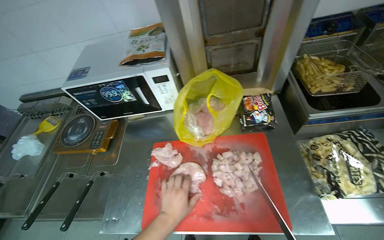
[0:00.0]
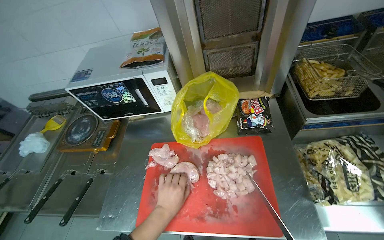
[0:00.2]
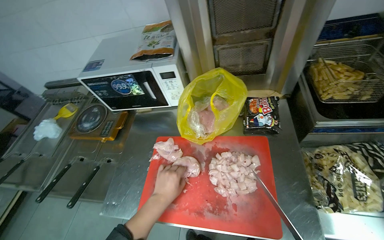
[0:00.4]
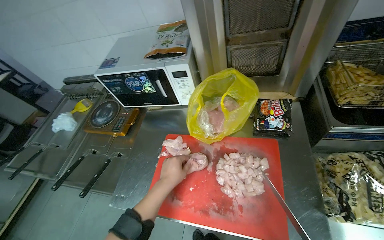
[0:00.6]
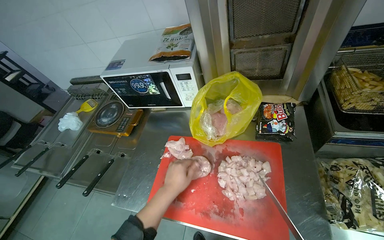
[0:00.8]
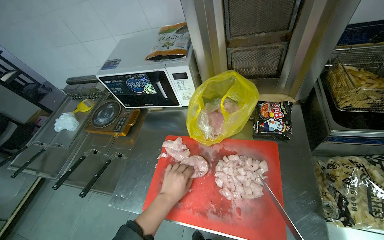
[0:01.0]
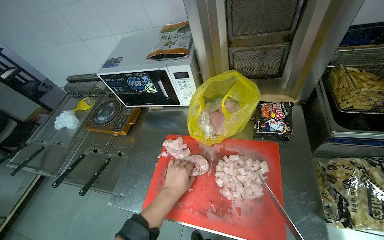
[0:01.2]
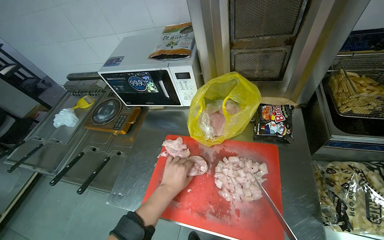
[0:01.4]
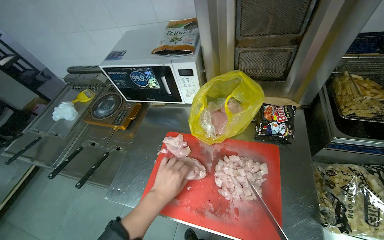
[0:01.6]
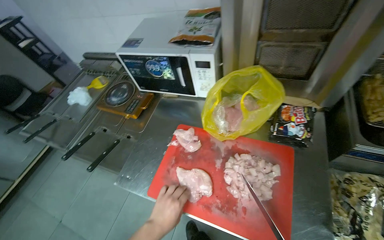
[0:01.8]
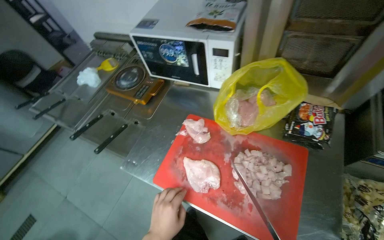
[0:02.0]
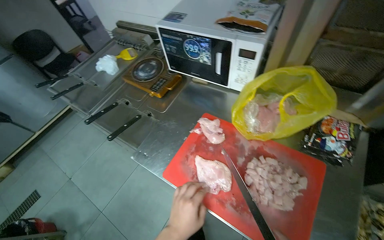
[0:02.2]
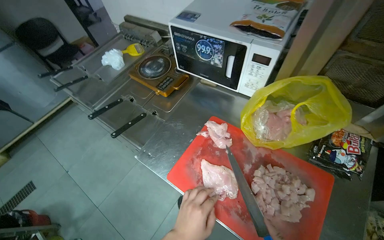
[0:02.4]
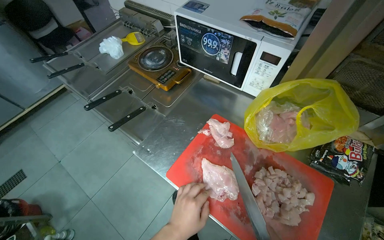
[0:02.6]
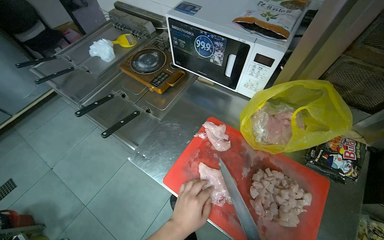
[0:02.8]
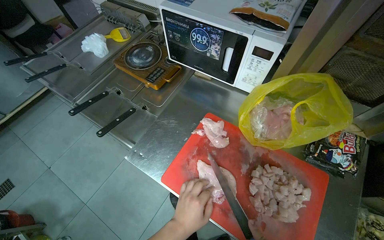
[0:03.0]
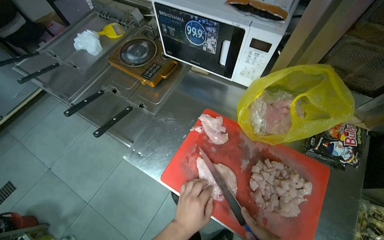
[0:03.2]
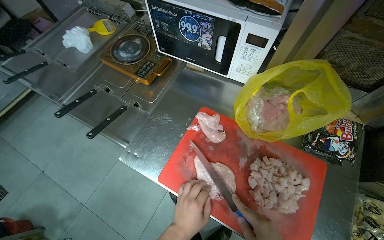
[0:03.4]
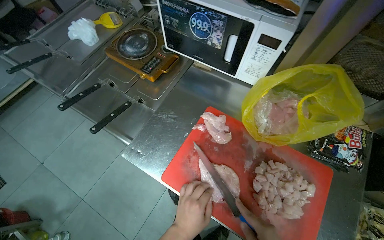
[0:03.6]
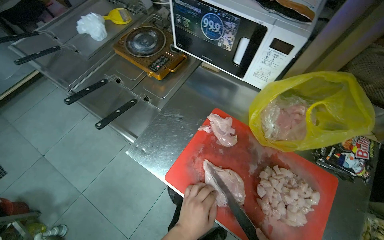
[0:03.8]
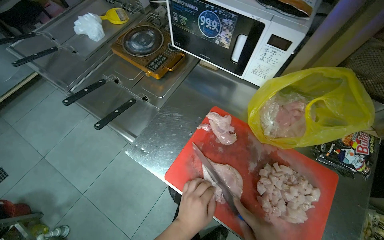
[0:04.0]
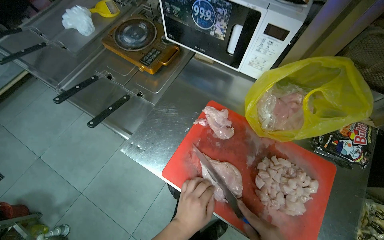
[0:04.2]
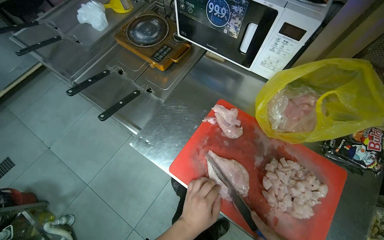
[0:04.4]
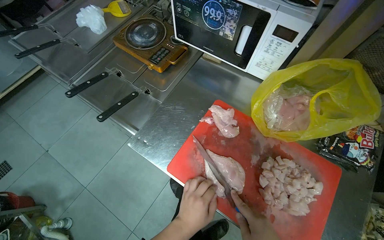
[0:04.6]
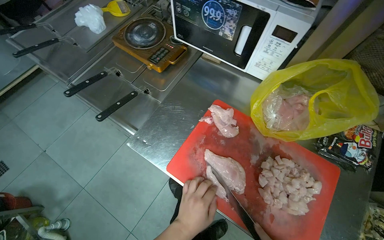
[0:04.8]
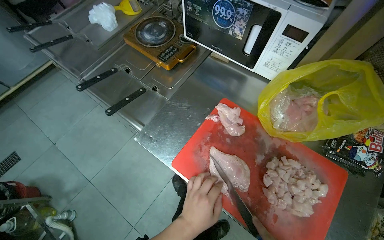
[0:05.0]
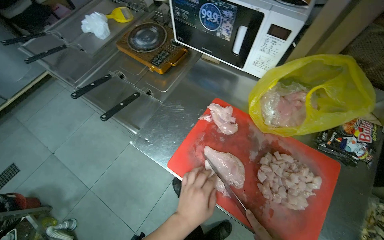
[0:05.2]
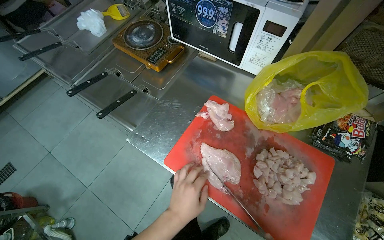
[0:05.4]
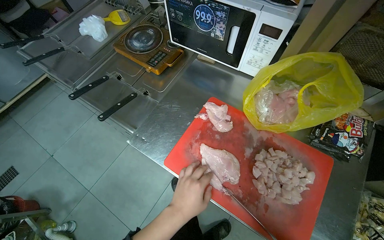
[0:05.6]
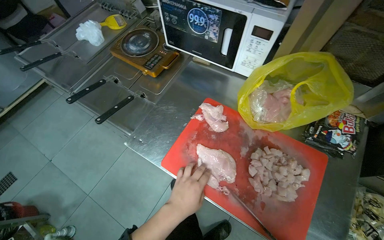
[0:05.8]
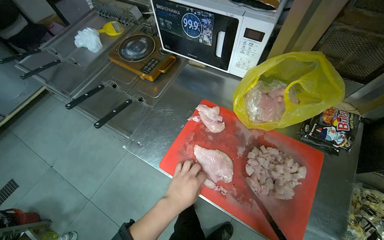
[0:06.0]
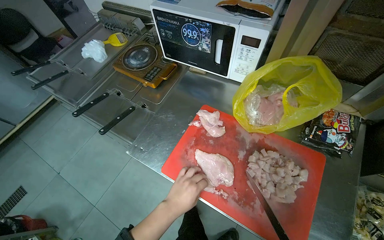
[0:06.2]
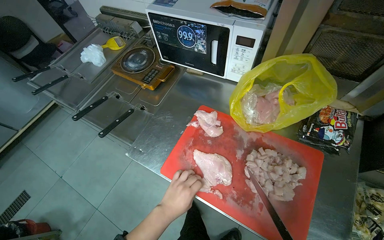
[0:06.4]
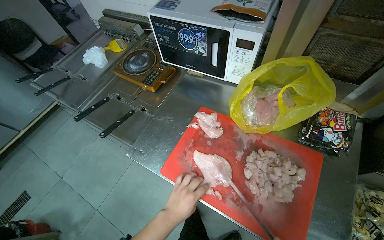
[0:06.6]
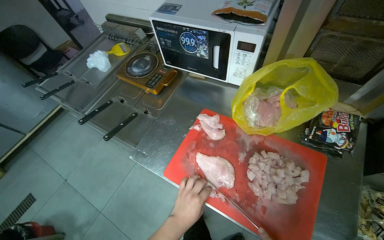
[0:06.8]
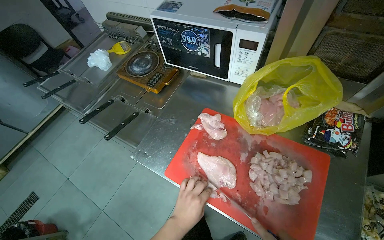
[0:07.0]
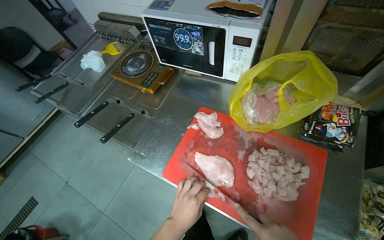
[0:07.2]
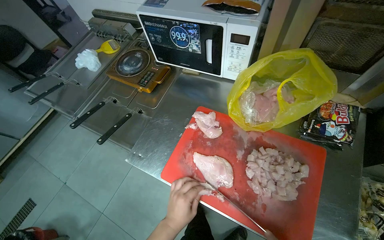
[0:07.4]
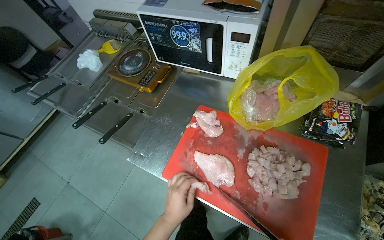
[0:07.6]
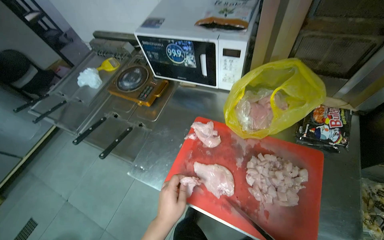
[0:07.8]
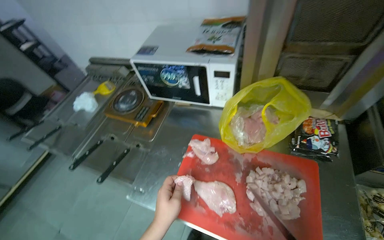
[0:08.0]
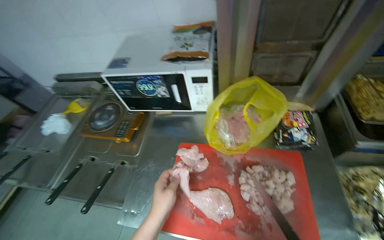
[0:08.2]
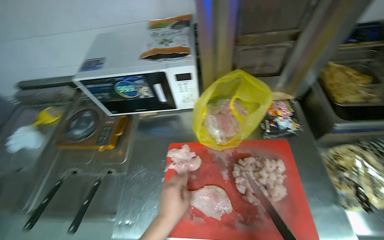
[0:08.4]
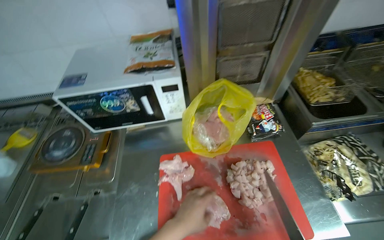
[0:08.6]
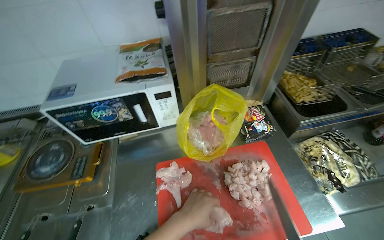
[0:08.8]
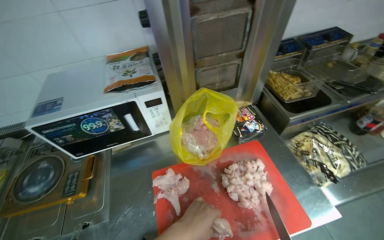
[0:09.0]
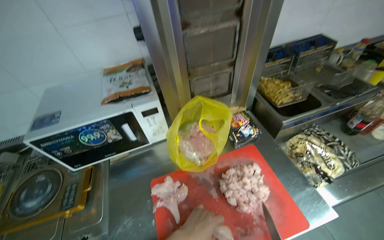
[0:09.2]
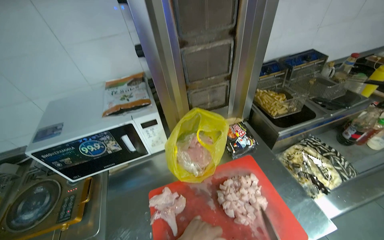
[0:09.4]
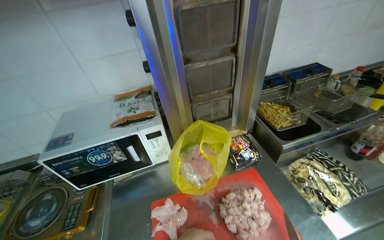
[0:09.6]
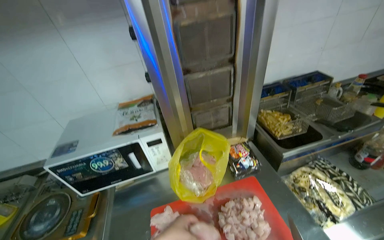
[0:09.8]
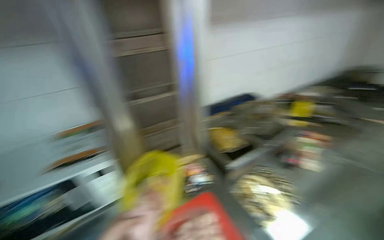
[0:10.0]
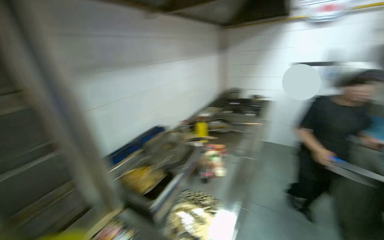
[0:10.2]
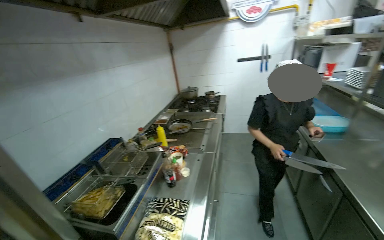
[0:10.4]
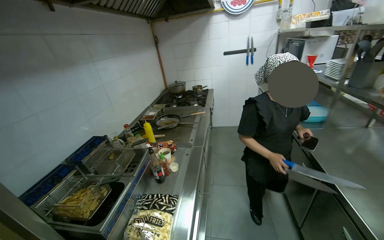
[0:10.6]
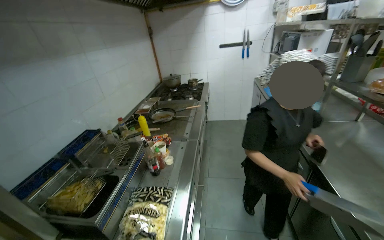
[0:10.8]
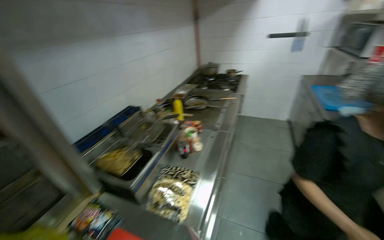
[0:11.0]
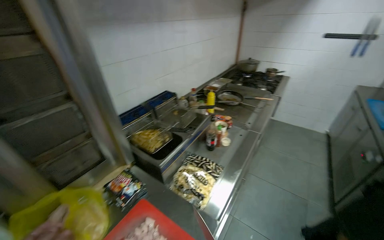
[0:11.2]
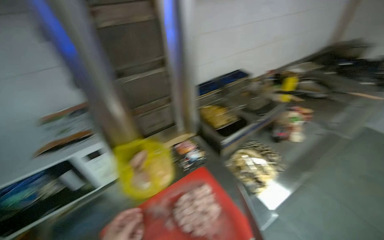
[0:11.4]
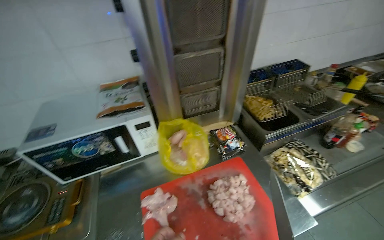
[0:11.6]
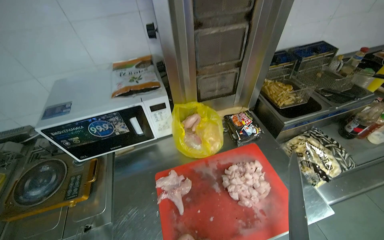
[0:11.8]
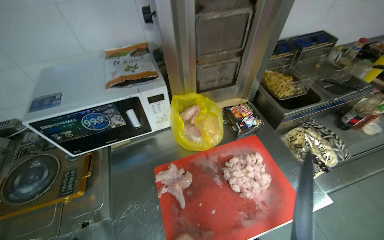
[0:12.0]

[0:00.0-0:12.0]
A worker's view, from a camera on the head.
Job: preparing food.
The whole recording: Cutting chicken on cutting board. The worker removes chicken from a bag and cuts it into pieces on a red cutting board.
0:01.6 to 0:03.0: The left hand moves down the picture, about 15 cm.
0:07.6 to 0:09.0: The head rotates about 40 degrees to the right. The view tilts about 15 degrees upward.
0:09.0 to 0:10.4: The wearer looks about 65 degrees further to the right. The view tips upward by about 25 degrees.
0:10.4 to 0:12.0: The head rotates some 60 degrees to the left. The view tilts about 30 degrees downward.

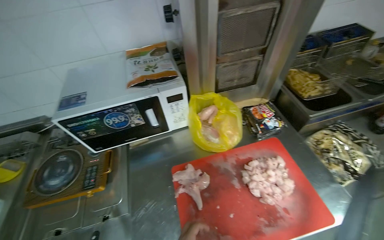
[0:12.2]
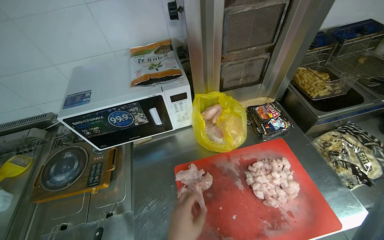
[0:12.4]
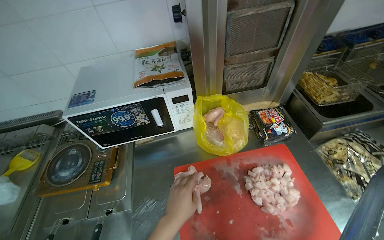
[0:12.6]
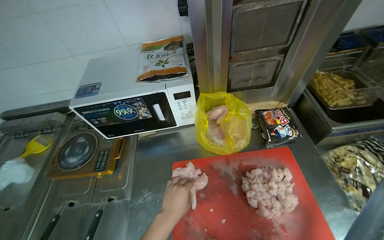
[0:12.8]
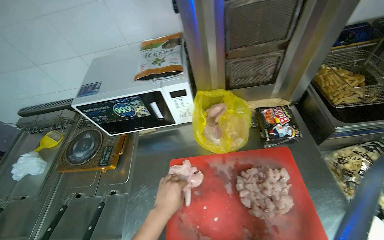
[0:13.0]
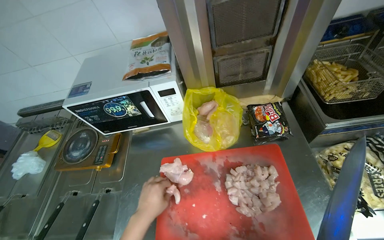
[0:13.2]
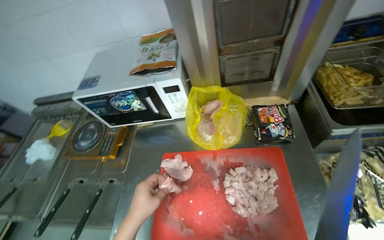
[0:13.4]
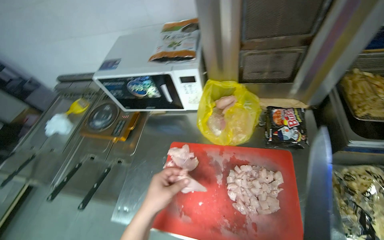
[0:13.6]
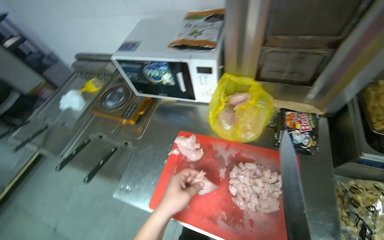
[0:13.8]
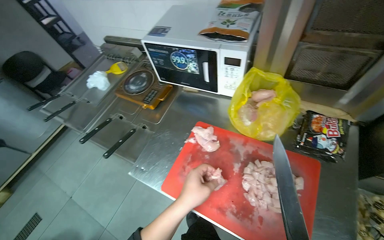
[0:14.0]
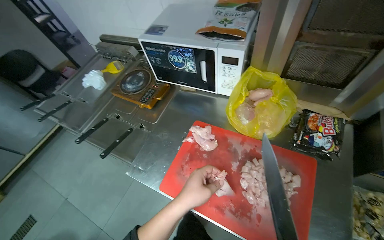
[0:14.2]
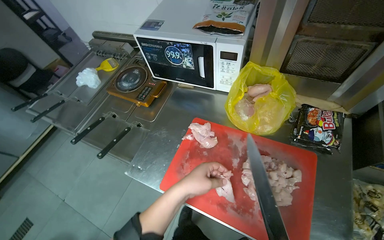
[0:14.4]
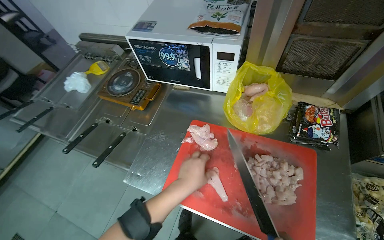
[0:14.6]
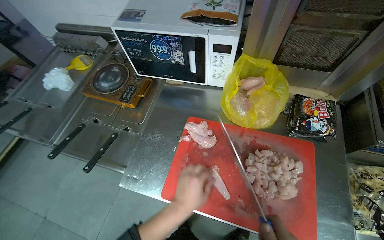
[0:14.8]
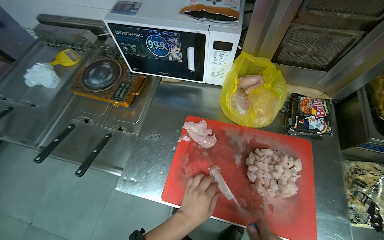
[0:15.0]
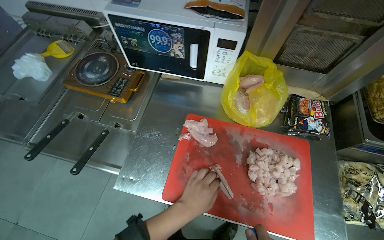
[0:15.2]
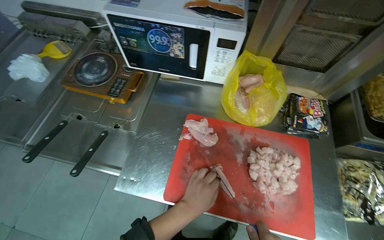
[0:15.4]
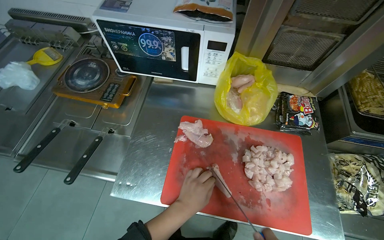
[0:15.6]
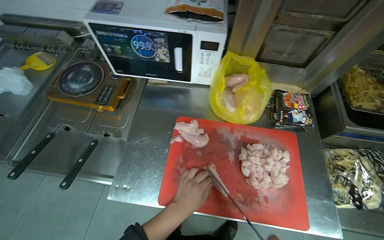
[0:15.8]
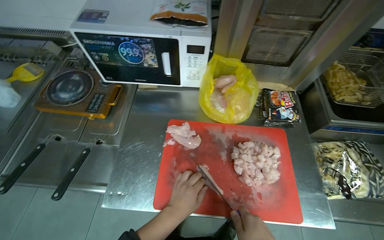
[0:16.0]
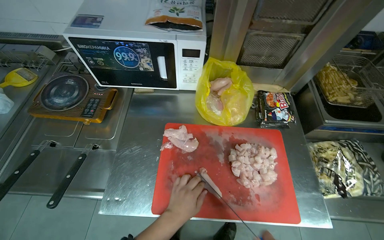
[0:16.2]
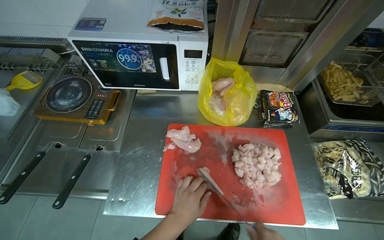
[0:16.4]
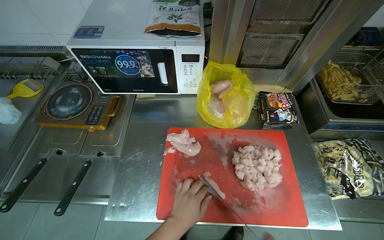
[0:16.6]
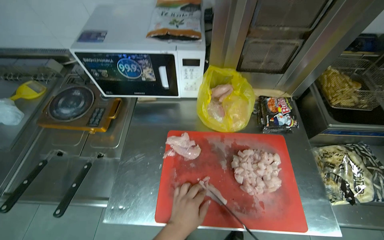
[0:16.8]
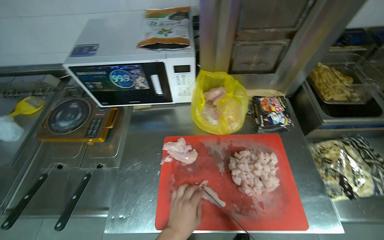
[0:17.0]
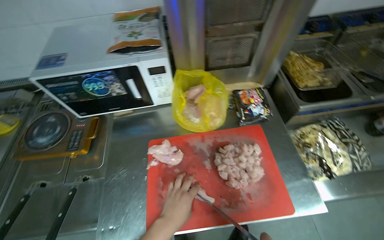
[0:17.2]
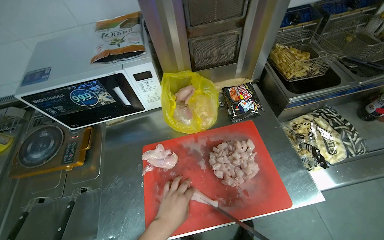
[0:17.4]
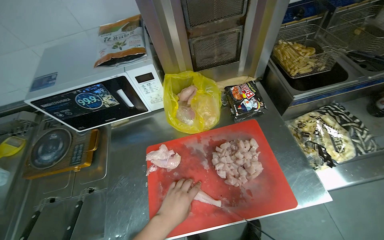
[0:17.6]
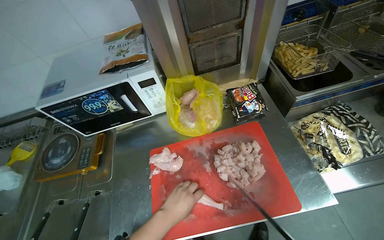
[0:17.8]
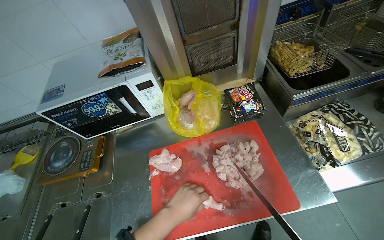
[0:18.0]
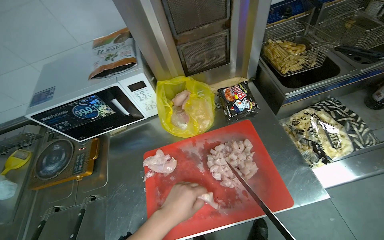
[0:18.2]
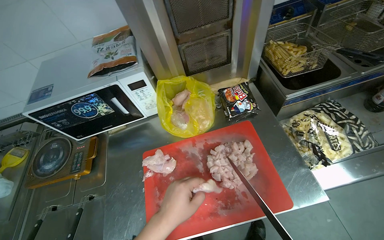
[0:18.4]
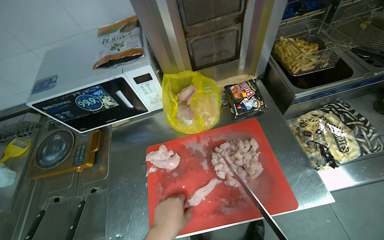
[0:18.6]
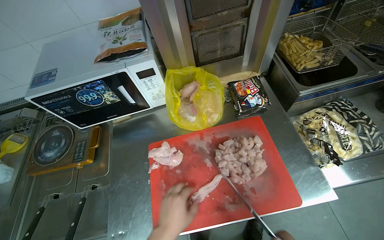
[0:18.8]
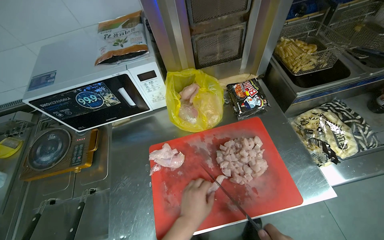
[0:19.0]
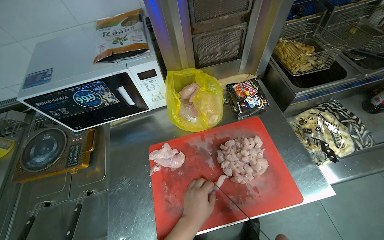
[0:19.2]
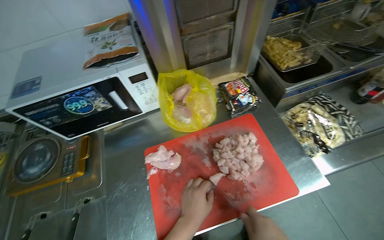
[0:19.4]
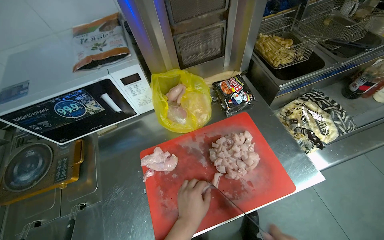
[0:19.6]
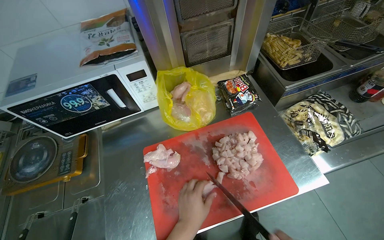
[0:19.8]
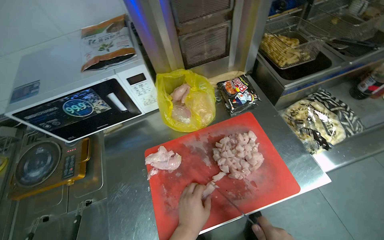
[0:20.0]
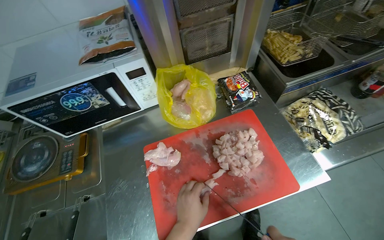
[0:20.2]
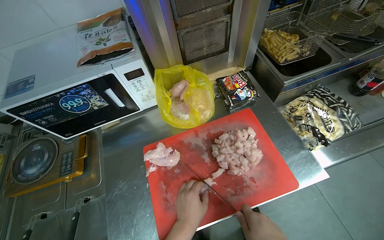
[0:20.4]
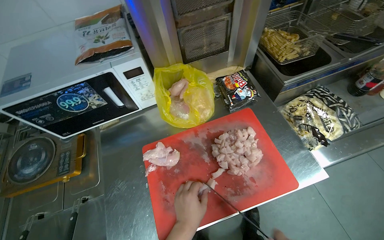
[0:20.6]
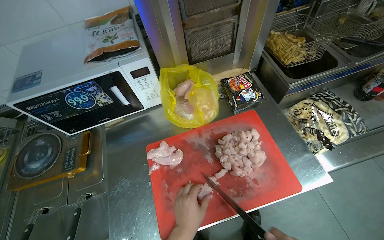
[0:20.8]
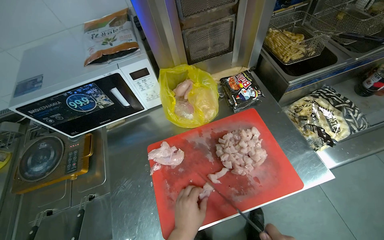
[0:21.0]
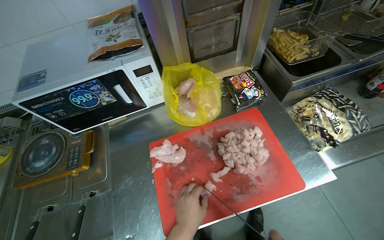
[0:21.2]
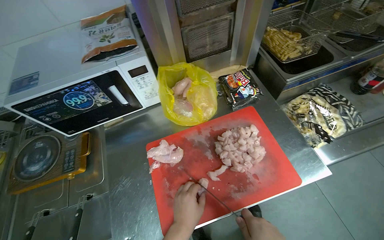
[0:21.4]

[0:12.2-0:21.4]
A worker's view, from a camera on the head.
Job: preparing food.
The whole recording: Cutting chicken on cutting board. The worker removes chicken from a bag and cuts it into pieces on a red cutting board.
0:12.2 to 0:13.8: The head turns to the left by about 35 degrees.
0:16.8 to 0:18.4: The left hand shifts some 10 cm up the picture.
